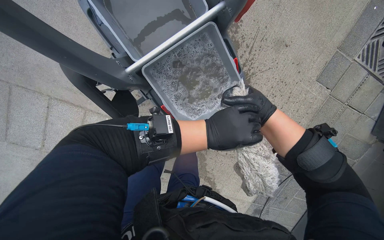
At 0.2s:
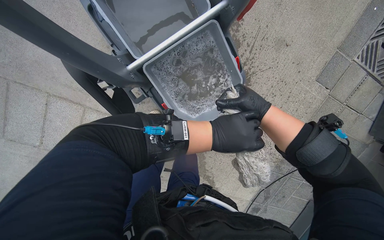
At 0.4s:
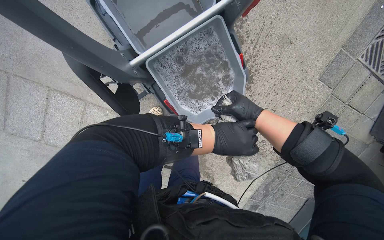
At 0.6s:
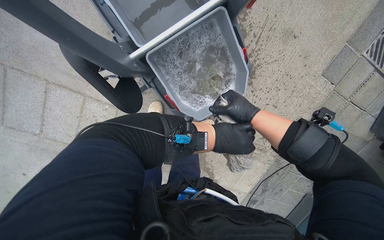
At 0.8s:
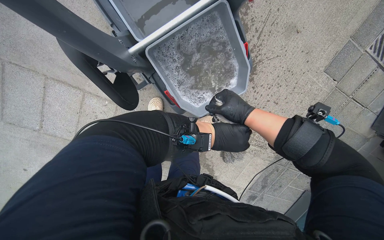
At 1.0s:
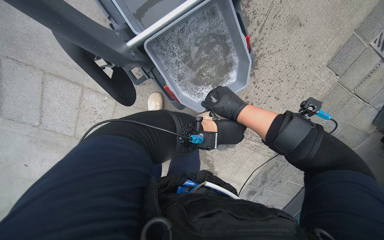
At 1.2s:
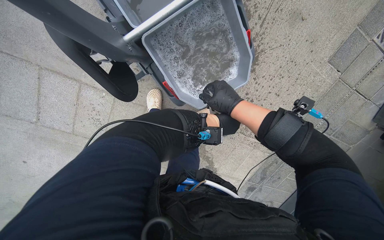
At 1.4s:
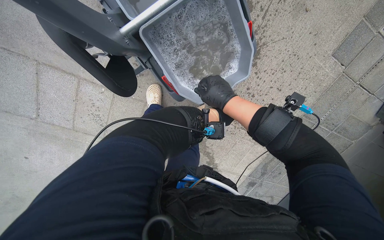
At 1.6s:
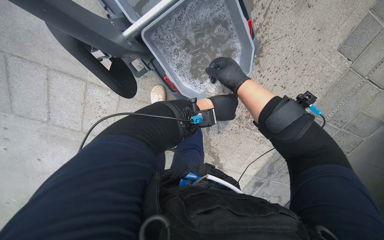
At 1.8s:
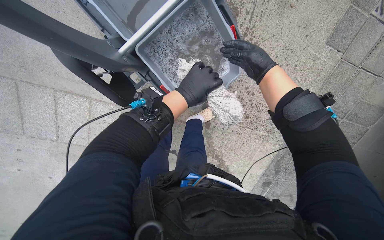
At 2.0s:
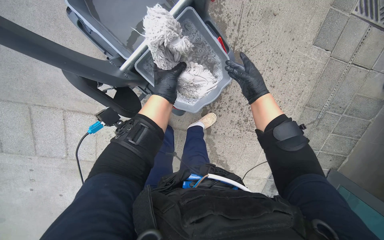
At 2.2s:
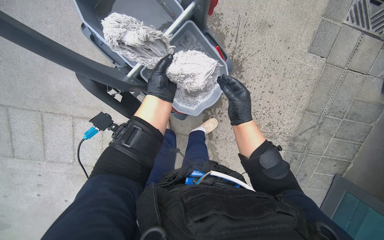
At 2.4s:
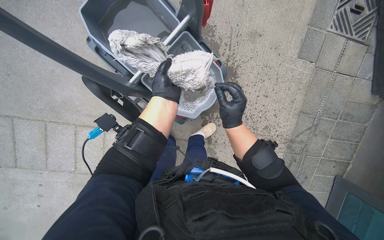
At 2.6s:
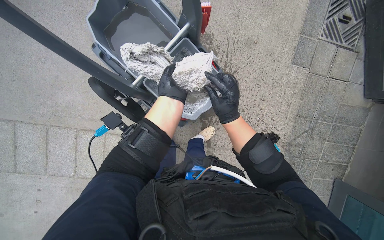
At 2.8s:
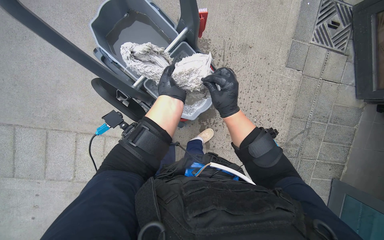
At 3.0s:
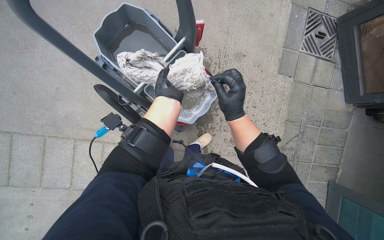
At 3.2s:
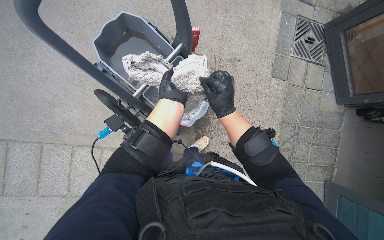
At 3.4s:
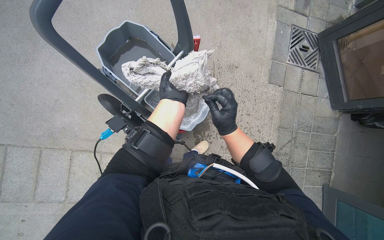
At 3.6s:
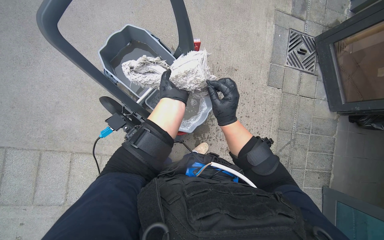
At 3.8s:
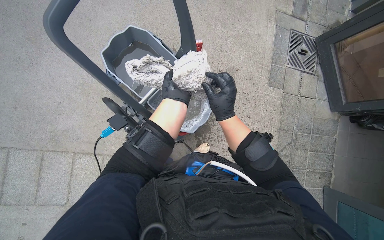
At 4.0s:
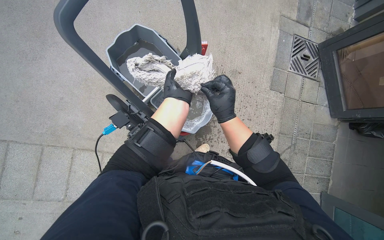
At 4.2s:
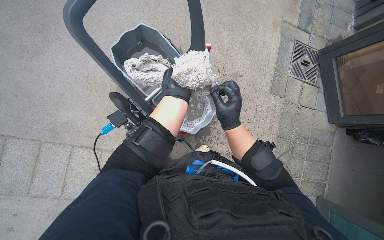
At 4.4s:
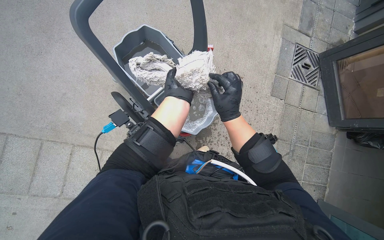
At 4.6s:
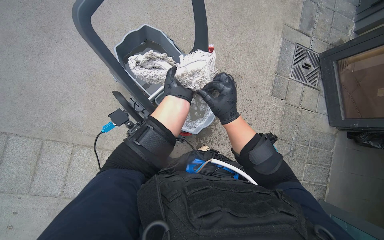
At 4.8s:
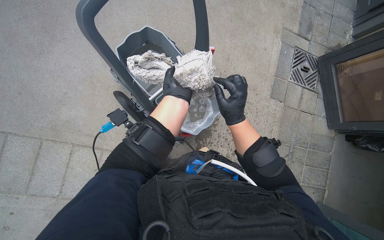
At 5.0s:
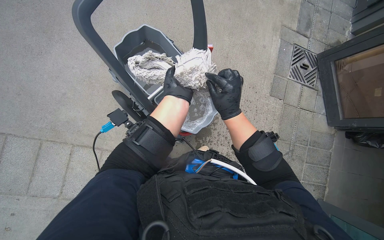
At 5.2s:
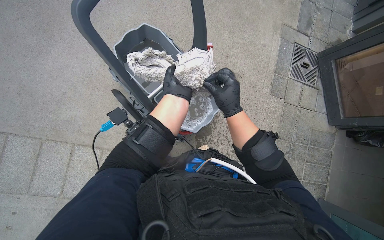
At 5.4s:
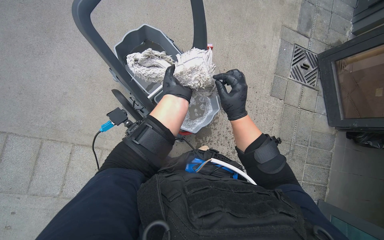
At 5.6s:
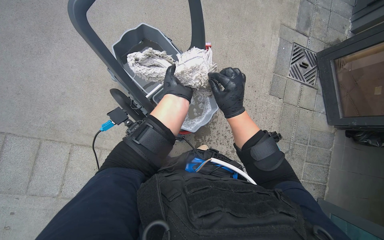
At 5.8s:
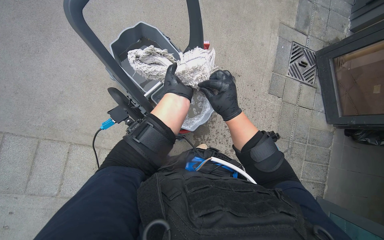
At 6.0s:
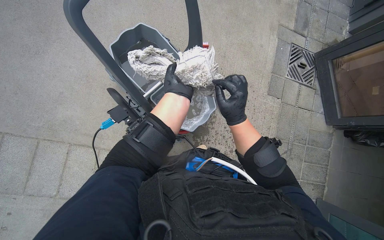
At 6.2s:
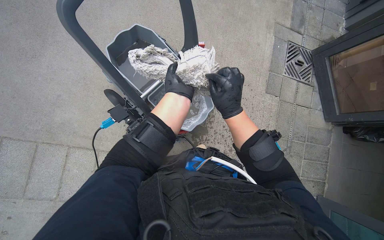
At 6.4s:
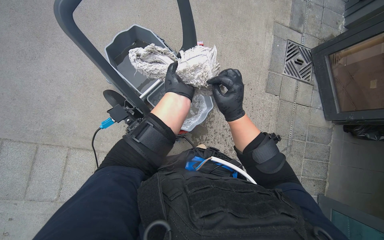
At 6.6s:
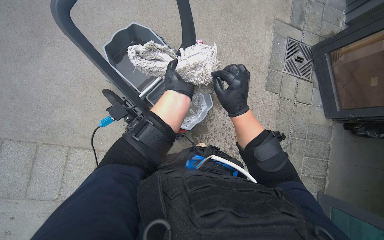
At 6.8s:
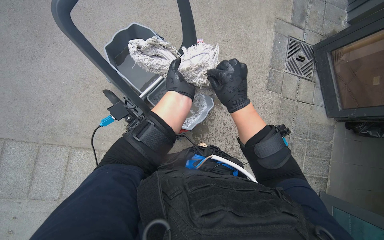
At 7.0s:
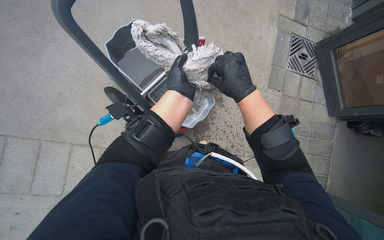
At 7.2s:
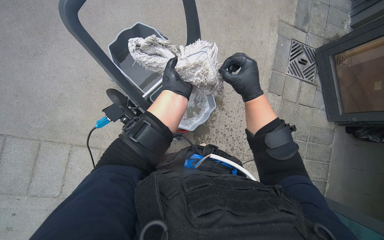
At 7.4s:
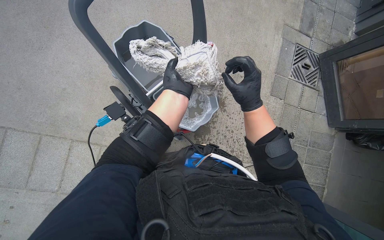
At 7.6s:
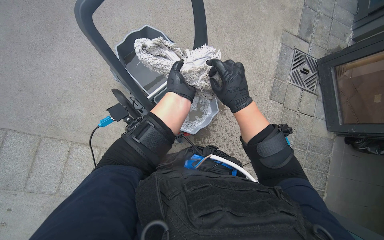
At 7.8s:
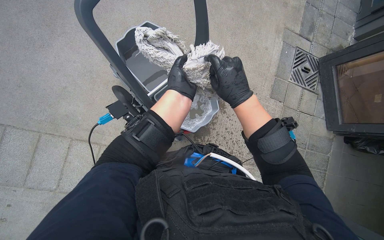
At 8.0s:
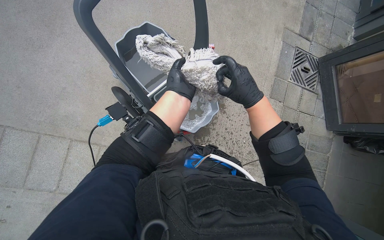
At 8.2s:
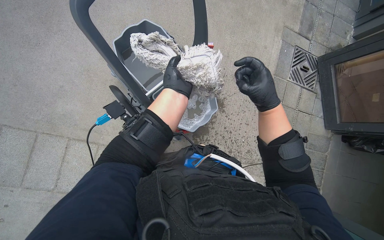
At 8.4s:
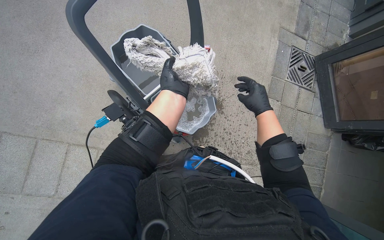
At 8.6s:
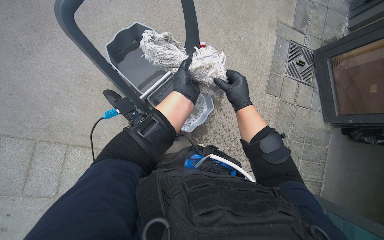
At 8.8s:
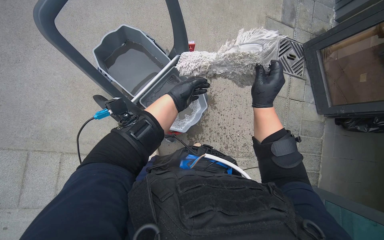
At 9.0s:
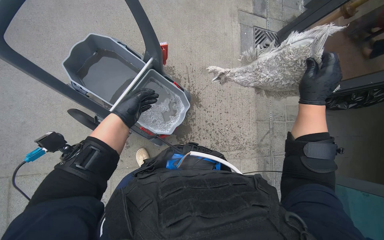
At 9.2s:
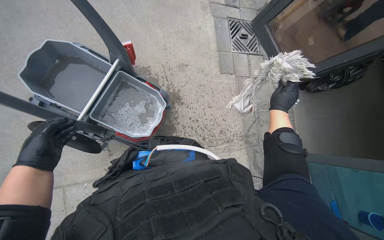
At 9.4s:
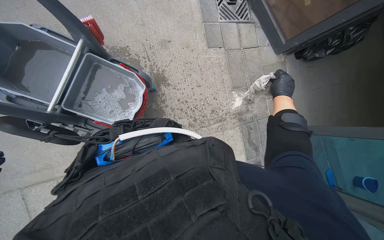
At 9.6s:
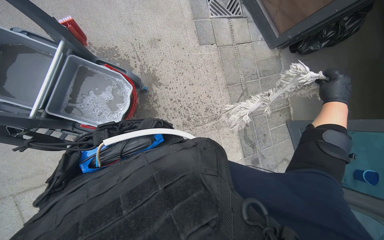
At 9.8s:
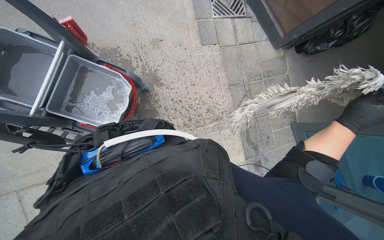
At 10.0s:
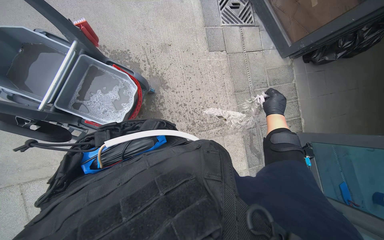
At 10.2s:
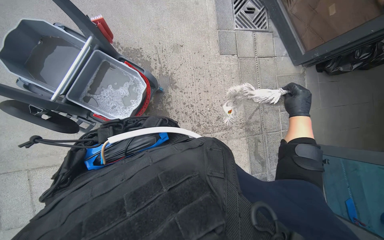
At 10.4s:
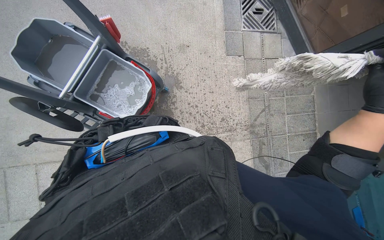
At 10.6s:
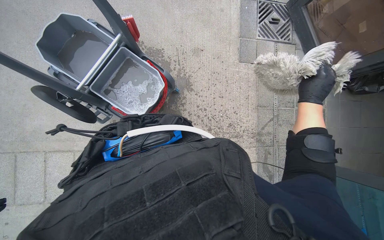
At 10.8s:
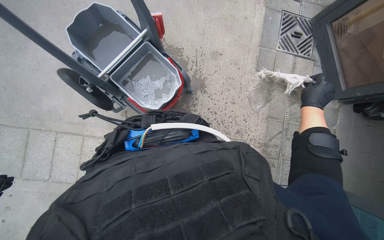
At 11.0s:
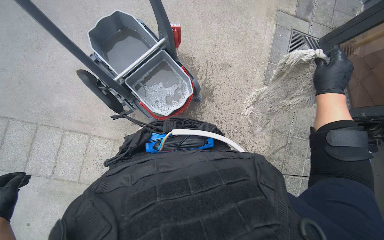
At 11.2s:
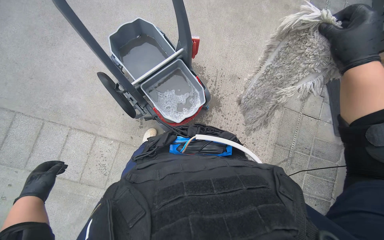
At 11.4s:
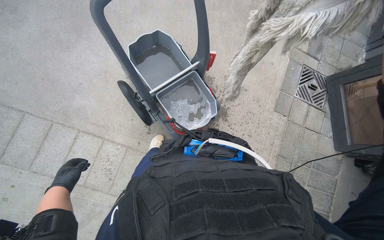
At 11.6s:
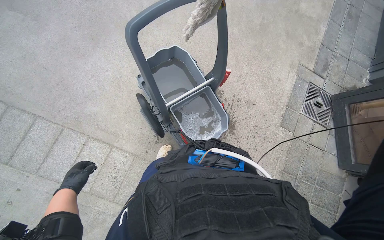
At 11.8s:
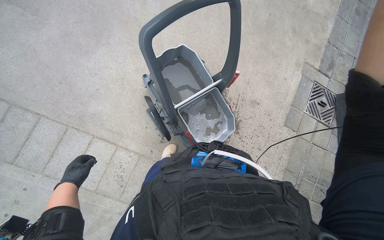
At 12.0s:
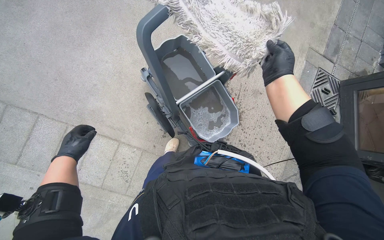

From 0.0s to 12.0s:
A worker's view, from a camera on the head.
Job: preparing cleaning supplies.
The whole recording: Cleaning cleaning equipment. The worker wrings out the mop head, empties dirty water from buckets, and organizes the cleaning tools on the cart.
From 0.0s to 1.6s: The left hand heads farther from the camera, covering approximately 15 cm.
From 1.6s to 3.0s: The camera pitches upward, by some 25 degrees. The right hand goes approximately 15 cm down the picture.
From 3.0s to 4.4s: The hands are busy where they are.
From 4.4s to 6.0s: The hands make small movements and keep their place.
From 6.0s to 7.6s: The hands are busy where they are.
From 7.6s to 9.0s: The right hand moves left and right over roughly 20 cm, changing direction 2 times. Meanwhile the left hand travels farther from the camera by roughly 10 cm.
From 10.4s to 12.0s: The wearer moves roughly 50 cm. Everything in view rotates about 25 degrees clockwise.

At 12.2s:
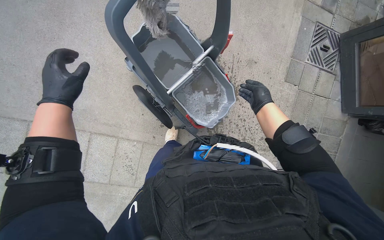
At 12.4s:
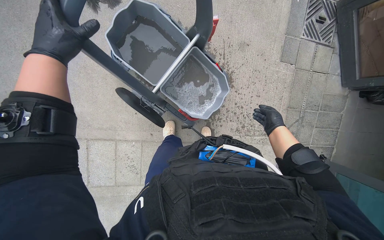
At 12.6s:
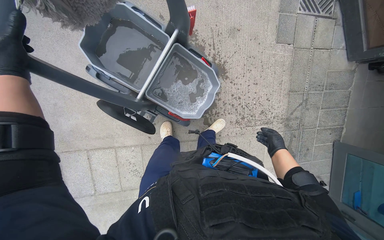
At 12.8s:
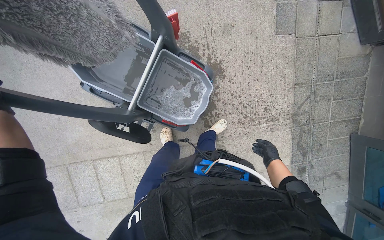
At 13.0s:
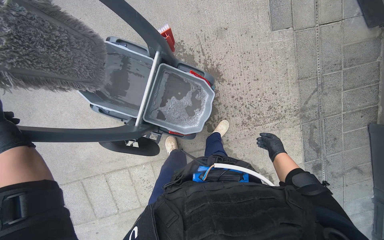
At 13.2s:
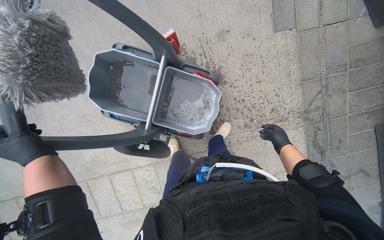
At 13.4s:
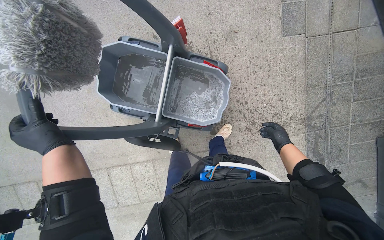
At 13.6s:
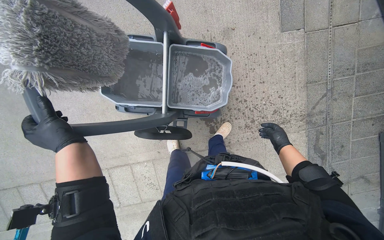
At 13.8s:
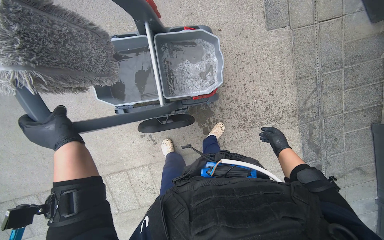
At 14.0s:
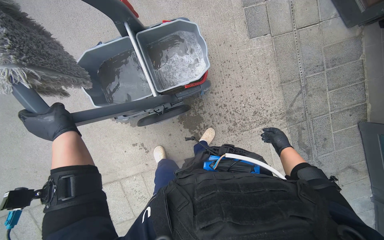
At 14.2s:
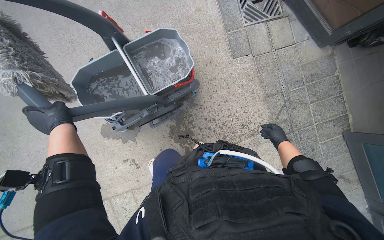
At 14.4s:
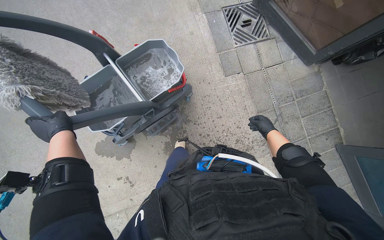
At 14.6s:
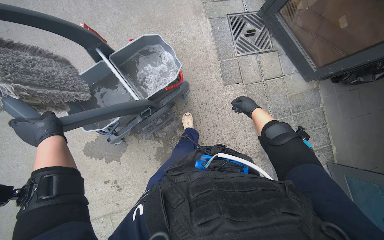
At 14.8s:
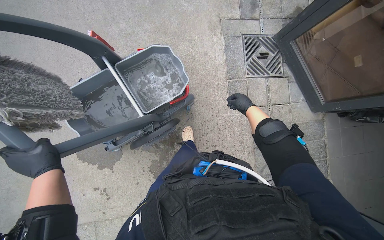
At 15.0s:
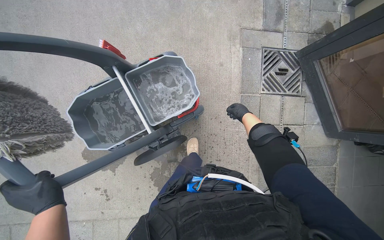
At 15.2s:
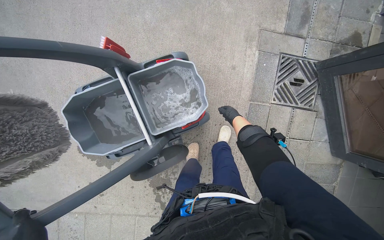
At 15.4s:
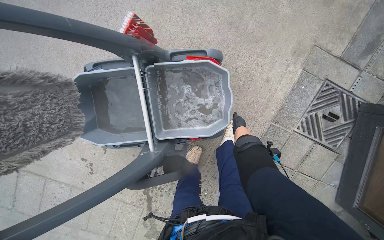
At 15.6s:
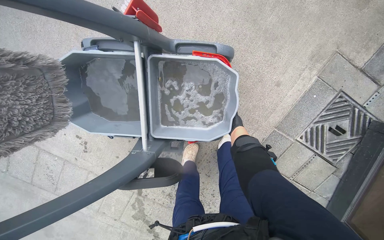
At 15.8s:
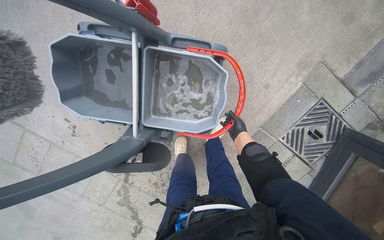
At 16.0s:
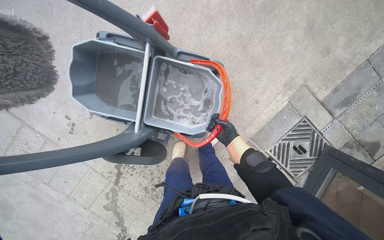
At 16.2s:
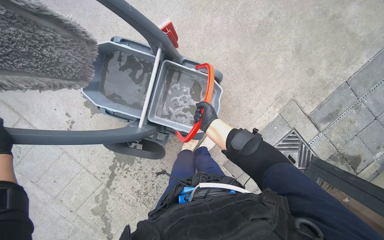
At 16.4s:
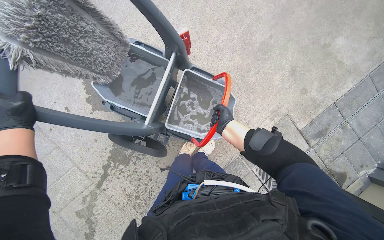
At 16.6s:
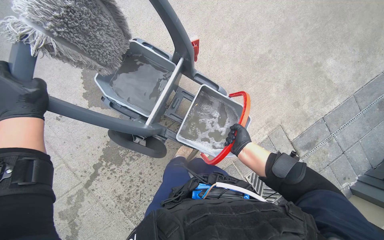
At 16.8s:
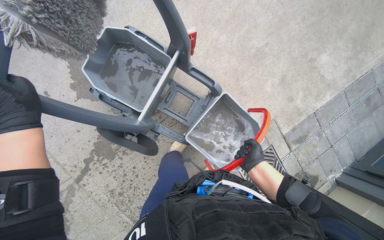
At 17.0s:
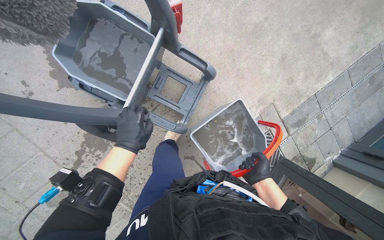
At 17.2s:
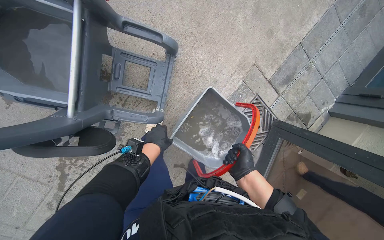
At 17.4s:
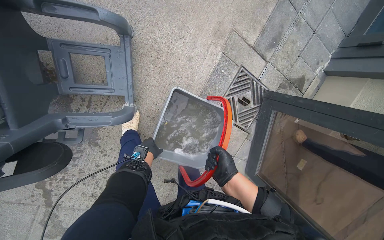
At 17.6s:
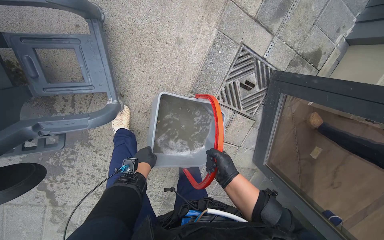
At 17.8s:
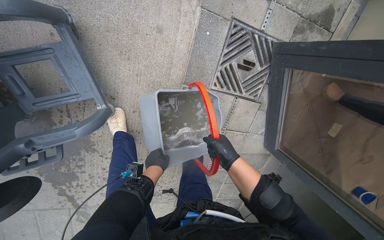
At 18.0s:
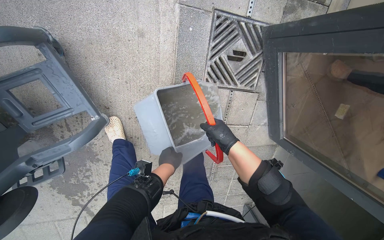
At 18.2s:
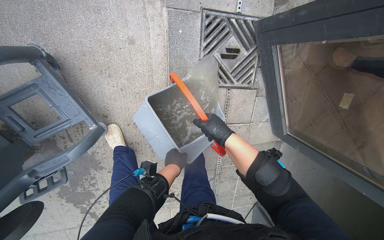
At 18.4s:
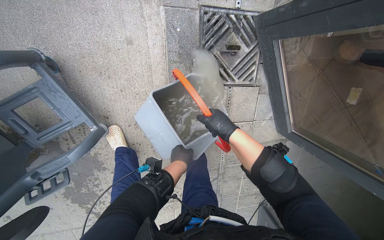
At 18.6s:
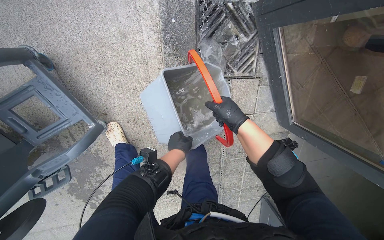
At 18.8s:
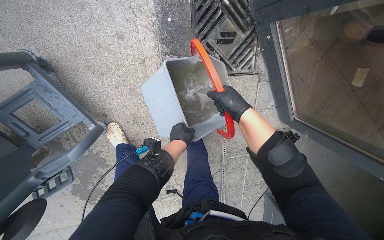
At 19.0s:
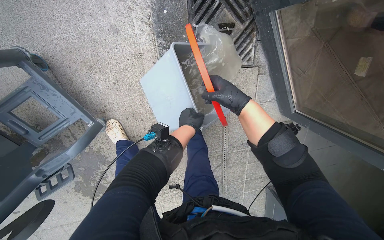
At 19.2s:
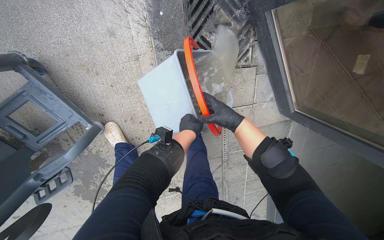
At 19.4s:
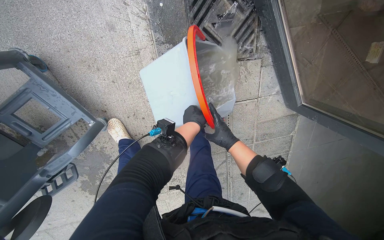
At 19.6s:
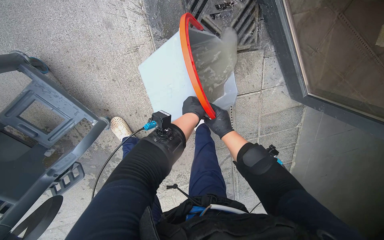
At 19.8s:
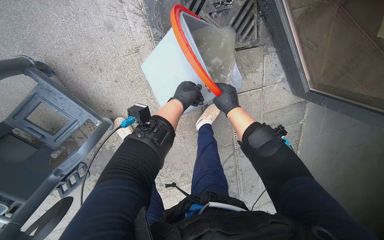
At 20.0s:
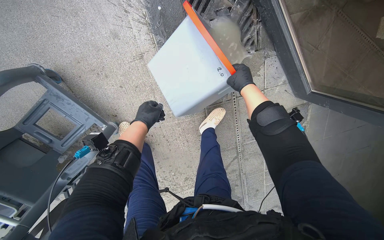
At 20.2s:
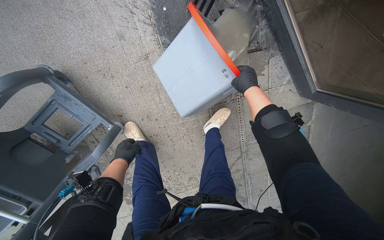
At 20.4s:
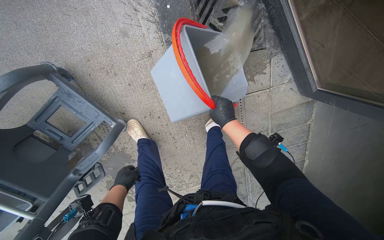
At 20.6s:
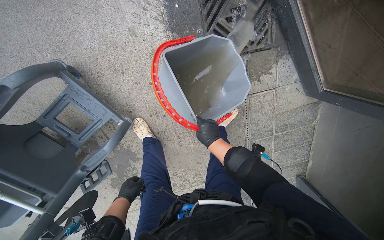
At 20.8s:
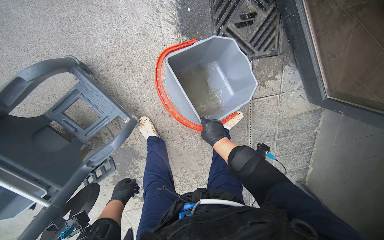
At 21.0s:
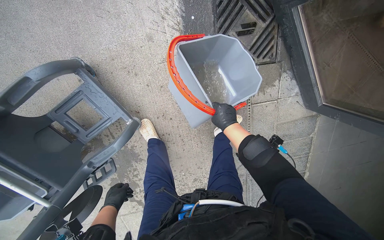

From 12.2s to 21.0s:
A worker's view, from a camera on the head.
Job: preparing cleaning supplies.
The whole recording: Cleaning cleaning equipment. The worker wrings out the mop head, empties dirty water from buckets, and organizes the cleaning tools on the cart.
From 13.6s to 15.2s: The head travels some 40 cm.
From 15.2s to 16.6s: Everything in view rotates about 45 degrees clockwise.
From 16.6s to 18.0s: The camera is carried approximately 70 cm. The view tilts approximately 35 degrees downward. The scene rotates counterclockwise by roughly 45 degrees.
From 18.0s to 19.6s: The left hand moves to the right and up the picture, about 15 cm, while the right hand shifts some 15 cm farther from the camera, and moves roughly 5 cm up the picture and comes back.
From 19.6s to 21.0s: The left hand moves to the left and down the picture, approximately 50 cm; the right hand moves up and down the picture over approximately 20 cm, changing direction 2 times.
